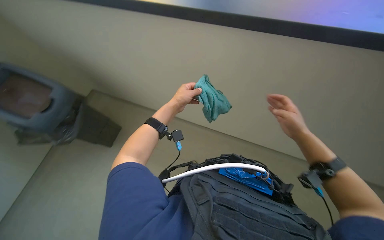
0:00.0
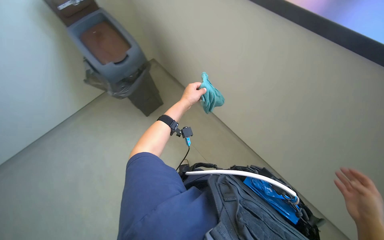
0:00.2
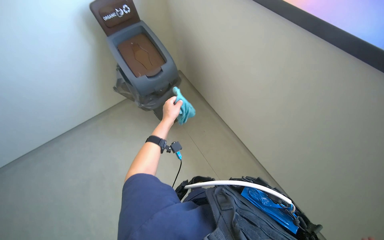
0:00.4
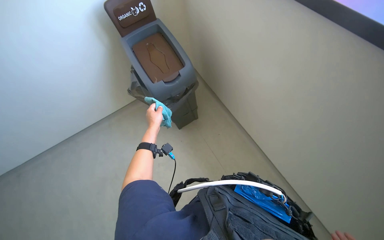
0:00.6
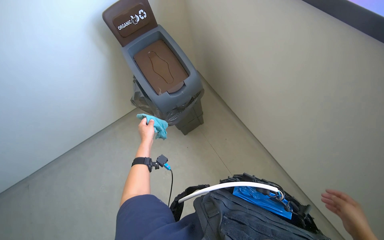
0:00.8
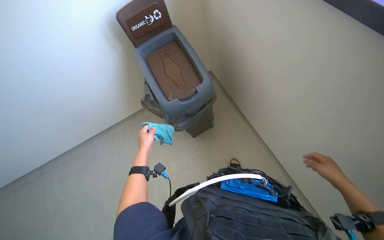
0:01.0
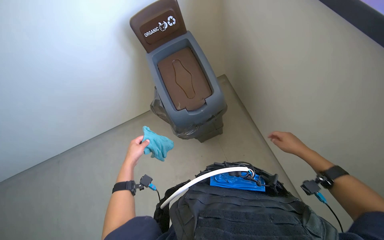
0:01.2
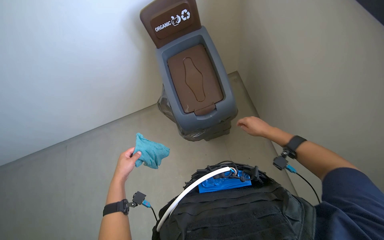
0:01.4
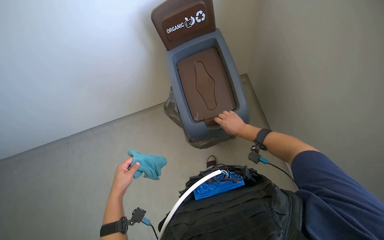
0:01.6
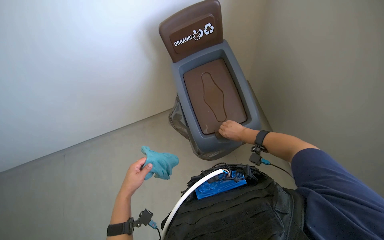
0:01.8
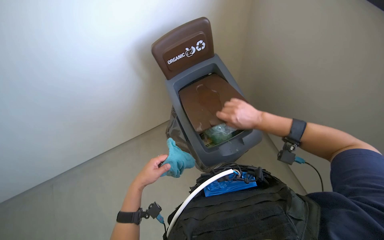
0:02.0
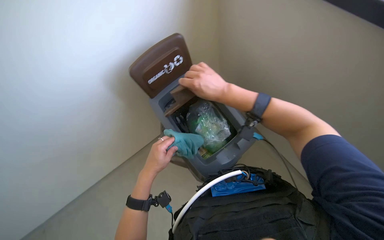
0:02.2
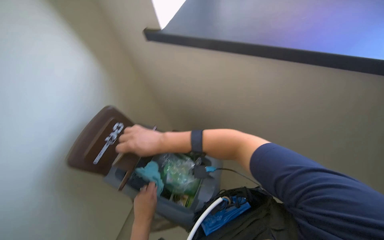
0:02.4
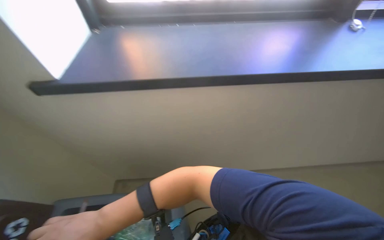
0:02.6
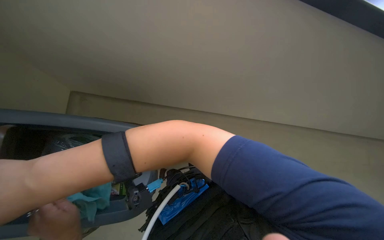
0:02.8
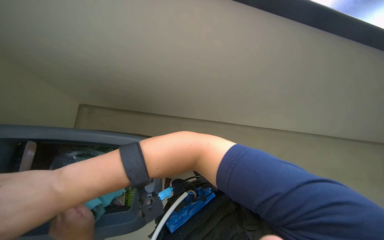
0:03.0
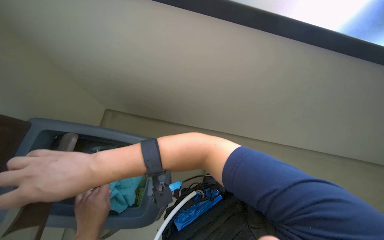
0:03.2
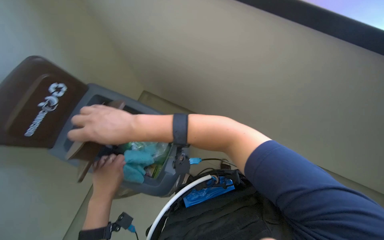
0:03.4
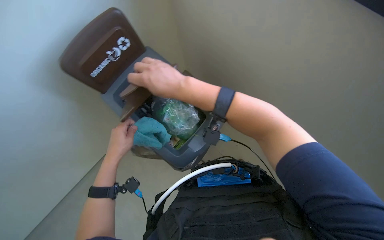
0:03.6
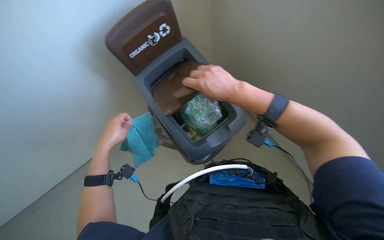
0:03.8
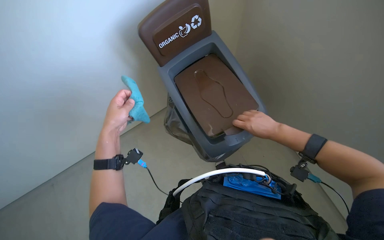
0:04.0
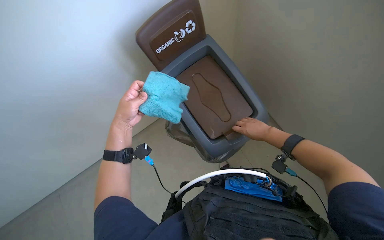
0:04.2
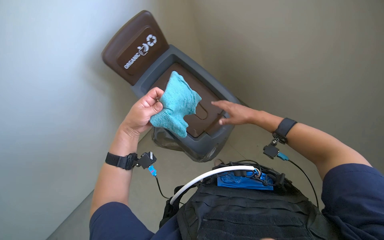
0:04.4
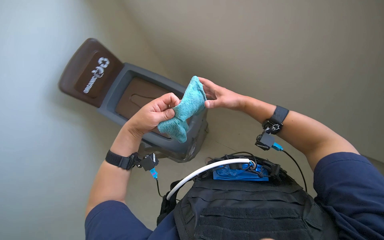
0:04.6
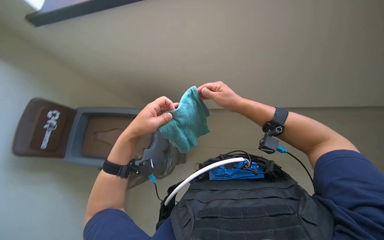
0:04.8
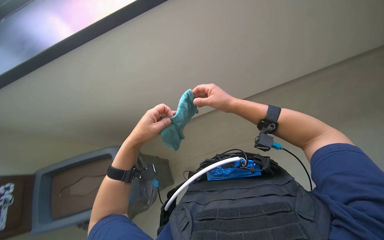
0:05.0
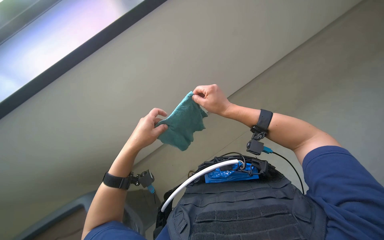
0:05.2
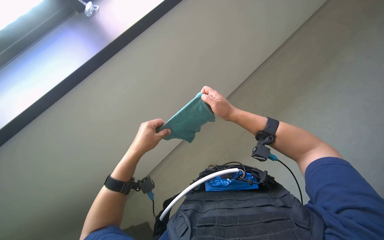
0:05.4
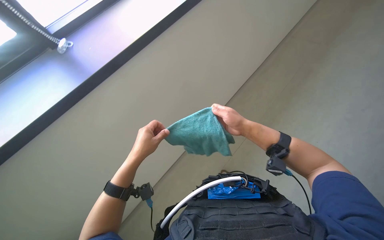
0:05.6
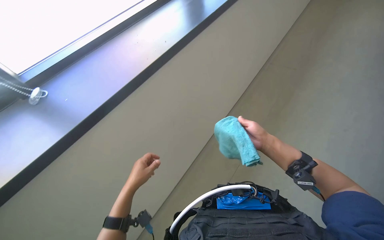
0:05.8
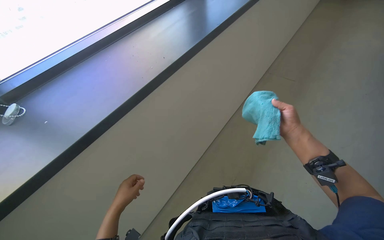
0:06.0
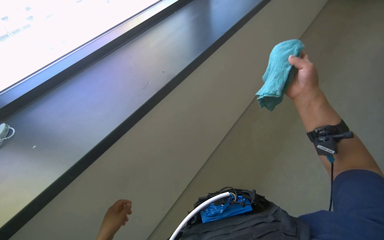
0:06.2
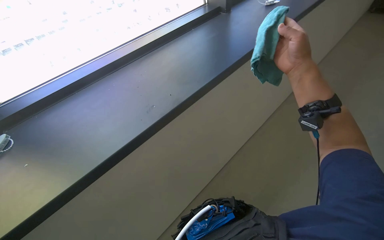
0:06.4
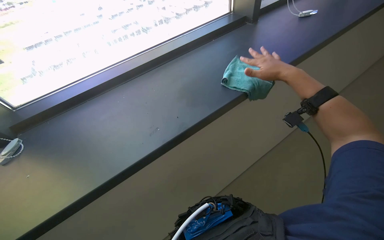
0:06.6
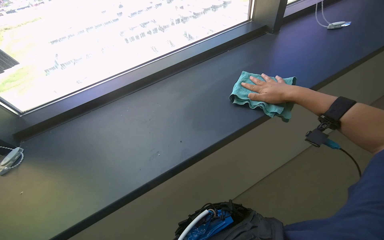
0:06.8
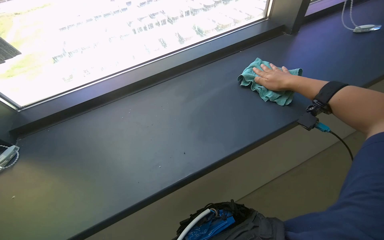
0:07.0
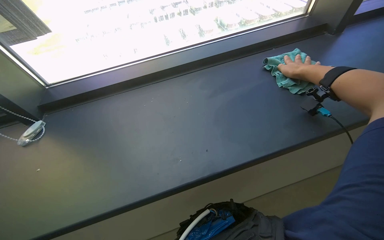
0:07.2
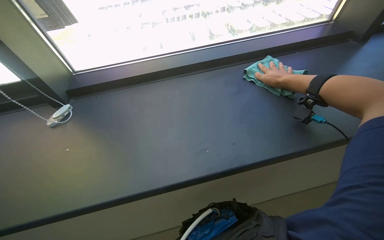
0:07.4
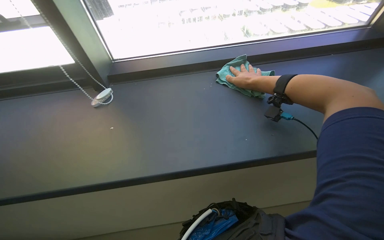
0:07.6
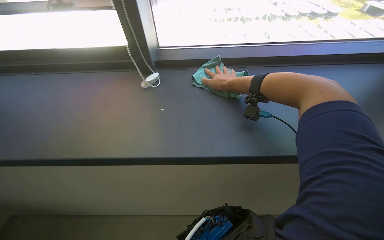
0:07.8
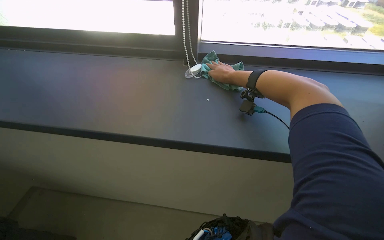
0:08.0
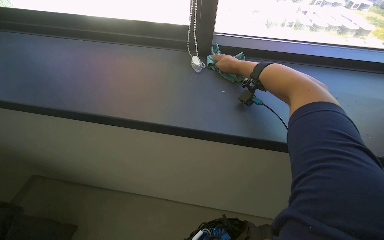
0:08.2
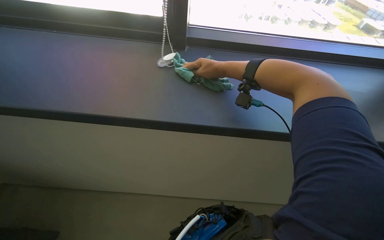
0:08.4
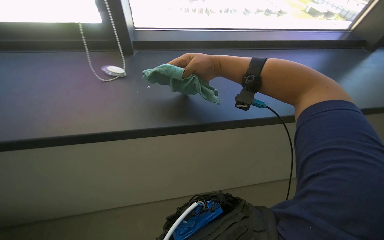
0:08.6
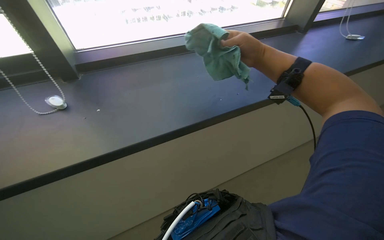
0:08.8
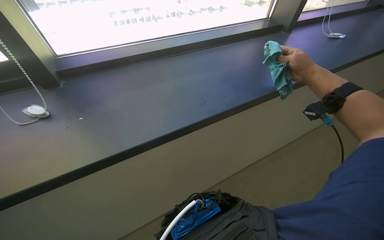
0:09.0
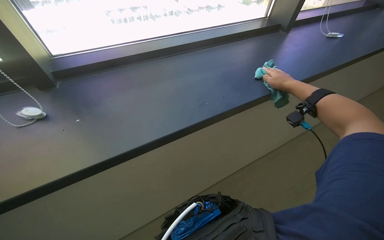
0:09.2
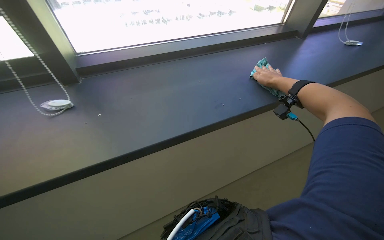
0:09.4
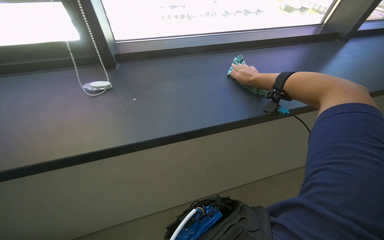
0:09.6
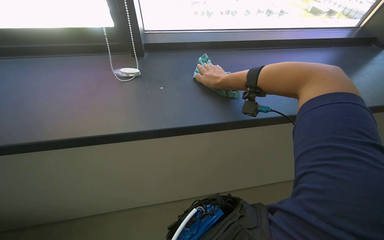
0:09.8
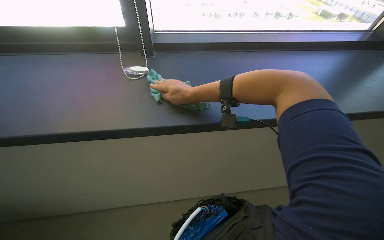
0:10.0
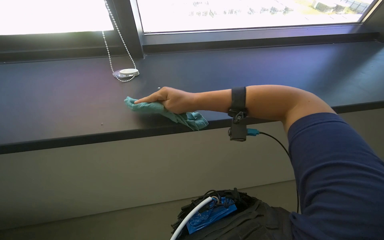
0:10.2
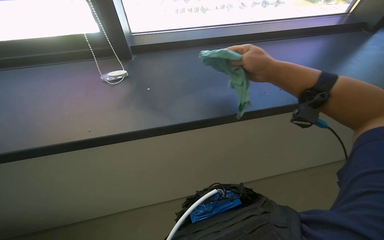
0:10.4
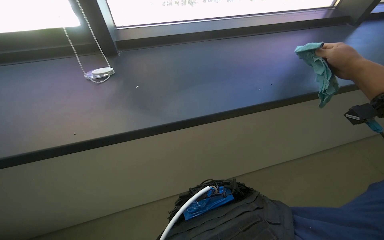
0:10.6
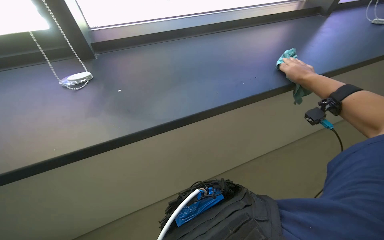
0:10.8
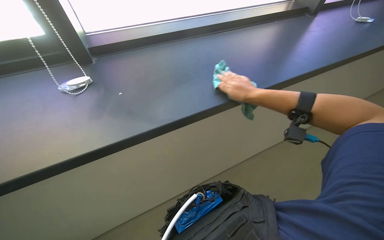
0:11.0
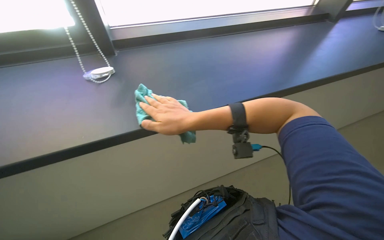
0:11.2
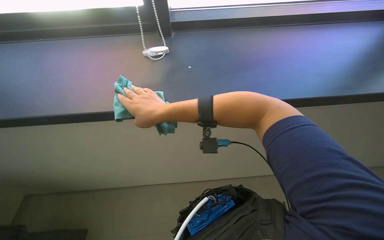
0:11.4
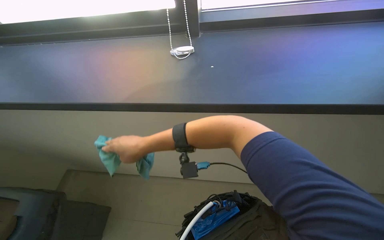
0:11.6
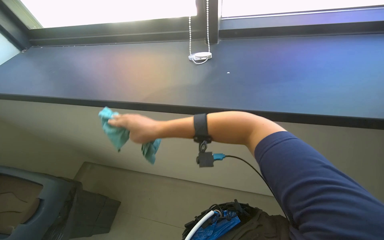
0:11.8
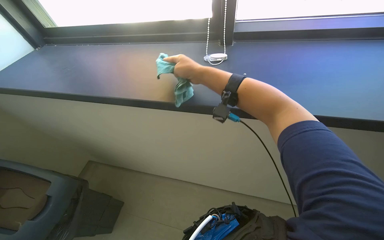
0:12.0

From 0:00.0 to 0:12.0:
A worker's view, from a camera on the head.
Job: cleaning windows.
The whole recording: Wiping window sill. The worker rinses and wrings a cleaning cloth, then wipes the window sill.
From 0:00.0 to 0:01.6: The wearer looks approximately 40 degrees further to the left. The left hand shifts some 40 cm to the left and down the picture.
From 0:01.6 to 0:03.0: The wearer's head swings about 50 degrees to the right. The wearer looks approximately 25 degrees further upward.
From 0:03.0 to 0:04.4: The wearer's head swings roughly 50 degrees to the left.
From 0:04.4 to 0:06.0: The view tips upward by approximately 15 degrees. The left hand goes roughly 15 cm down the picture, while the right hand travels to the right and nearer to the camera by about 20 cm.
From 0:06.0 to 0:07.6: The right hand goes approximately 25 cm to the left.
From 0:09.0 to 0:10.4: The wearer looks some 15 degrees further to the left. The right hand heads to the left, covering approximately 40 cm.

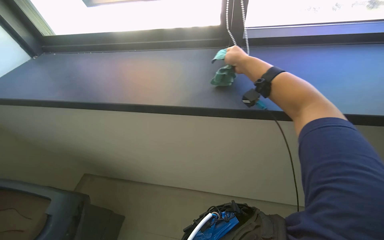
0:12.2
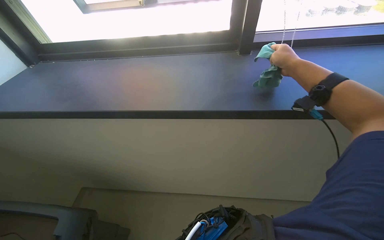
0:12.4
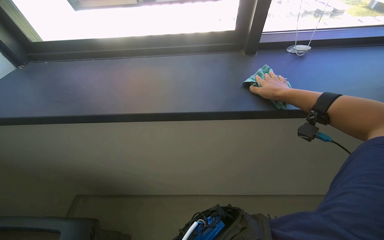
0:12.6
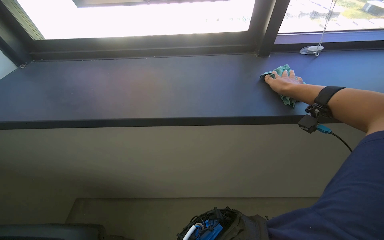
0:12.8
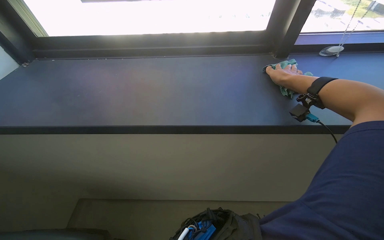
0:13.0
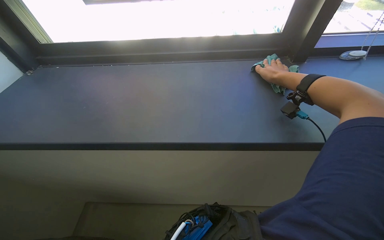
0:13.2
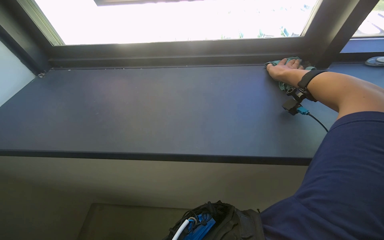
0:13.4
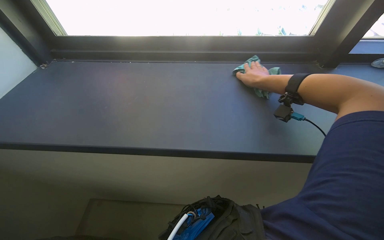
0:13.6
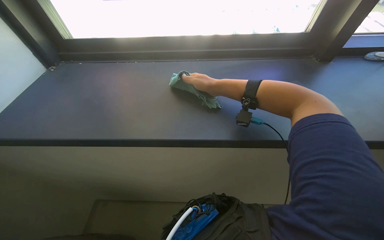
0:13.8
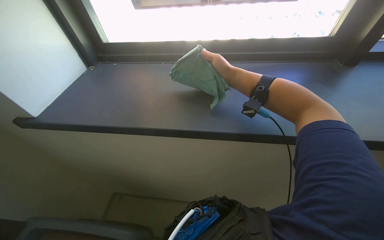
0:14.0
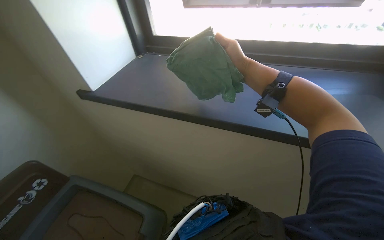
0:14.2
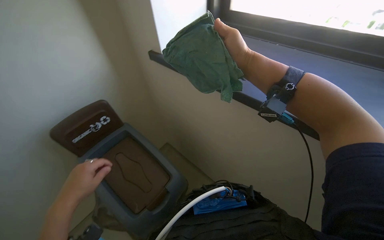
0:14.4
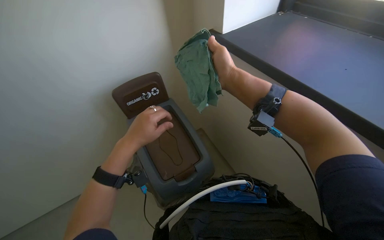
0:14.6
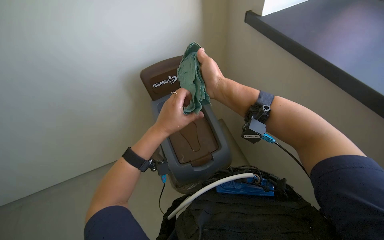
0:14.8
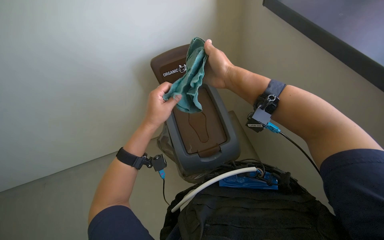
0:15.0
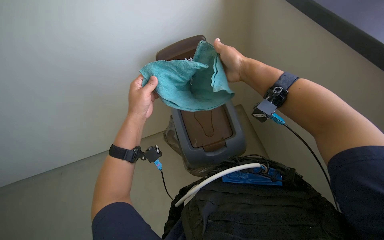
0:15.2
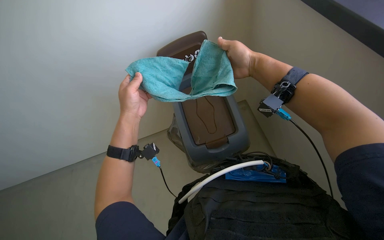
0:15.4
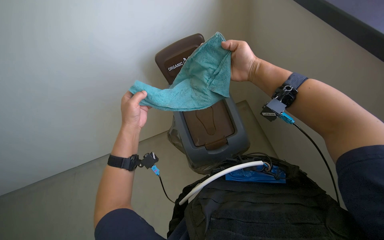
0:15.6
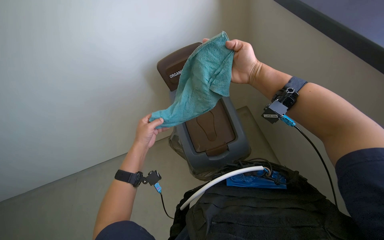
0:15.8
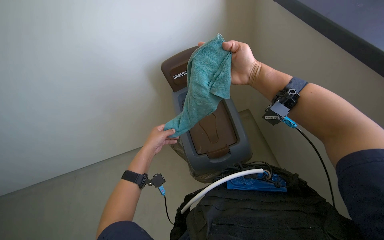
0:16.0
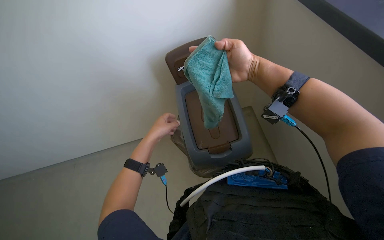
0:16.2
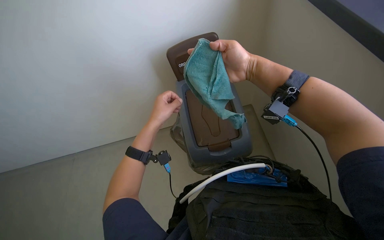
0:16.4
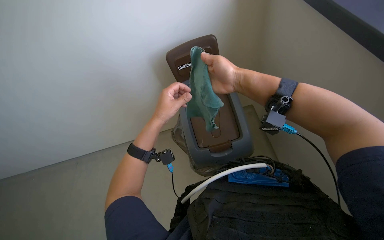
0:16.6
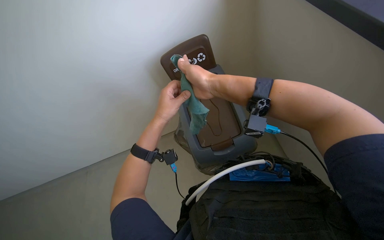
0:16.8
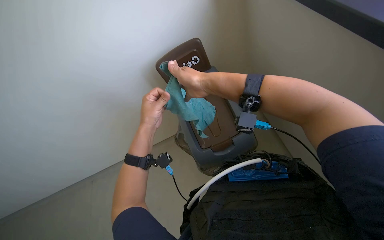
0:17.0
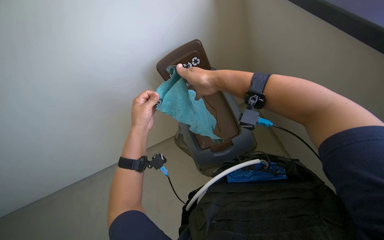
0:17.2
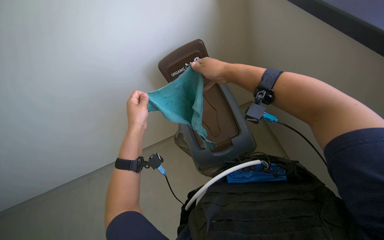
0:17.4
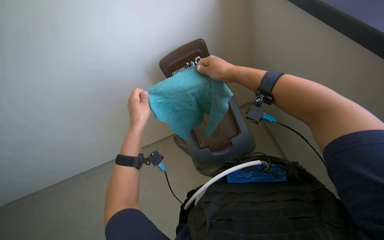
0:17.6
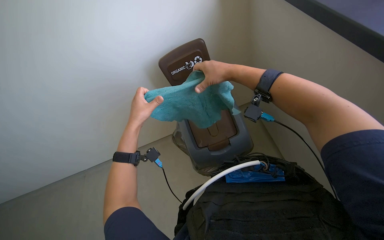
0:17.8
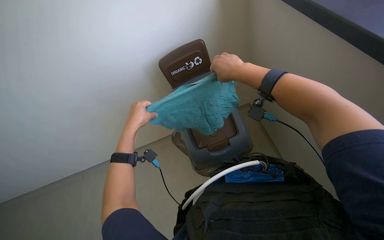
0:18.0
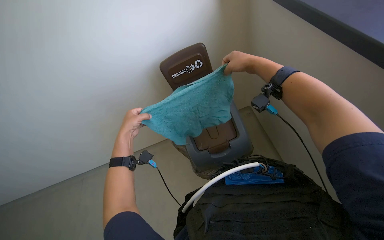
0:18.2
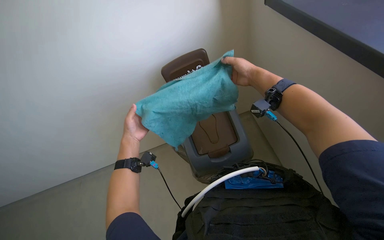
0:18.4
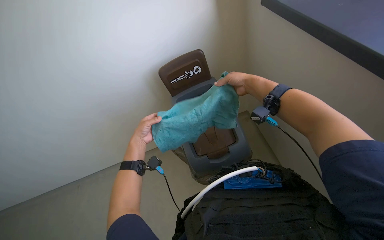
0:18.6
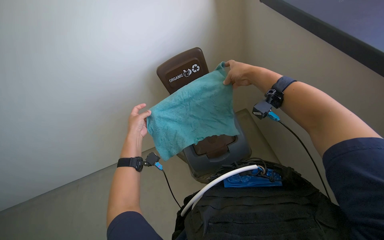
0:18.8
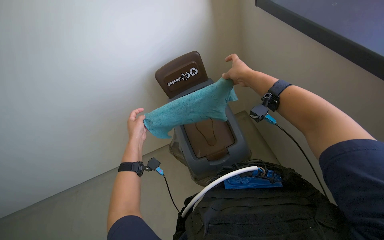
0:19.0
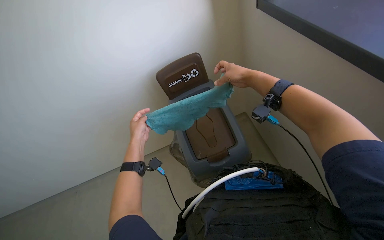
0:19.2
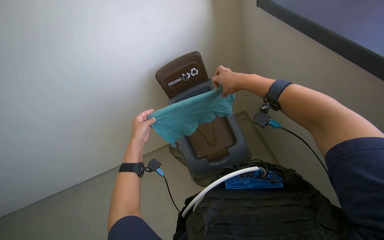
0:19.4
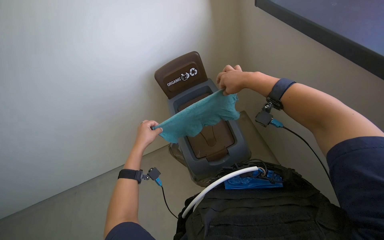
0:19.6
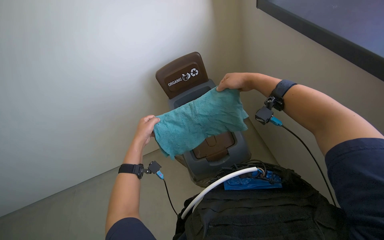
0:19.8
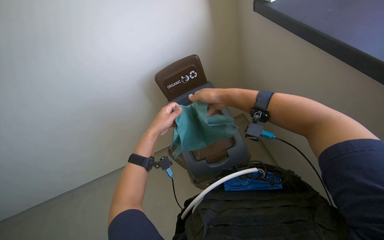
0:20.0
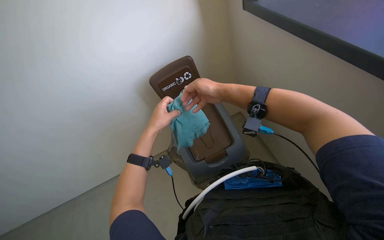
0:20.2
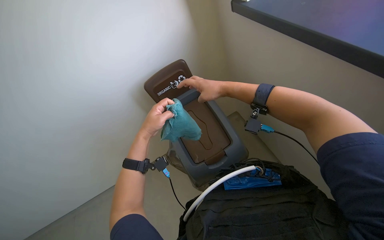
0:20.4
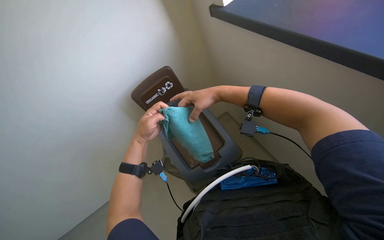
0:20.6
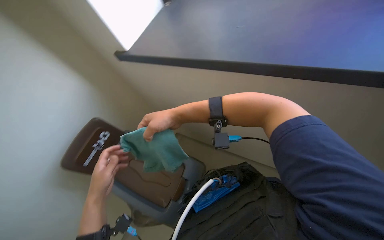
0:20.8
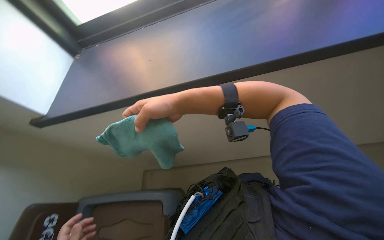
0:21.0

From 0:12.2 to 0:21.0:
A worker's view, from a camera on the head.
Job: cleaning windows.
The whole recording: Wiping window sill. The worker rinses and wrings a cleaning cloth, then wipes the window sill.
From 0:12.2 to 0:13.6: The head travels approximately 40 cm.
From 0:13.6 to 0:15.2: The wearer looks approximately 70 degrees further to the left. The view tips downward by some 25 degrees.
From 0:18.0 to 0:19.6: The hands work in one place, with small movements.
From 0:19.6 to 0:21.0: The head rotates approximately 25 degrees to the right. The right hand is displaced nearer to the camera and to the left by roughly 20 cm.
